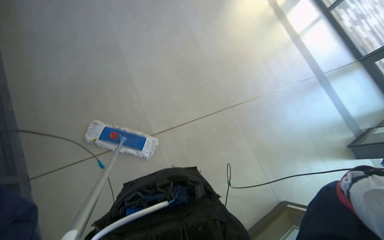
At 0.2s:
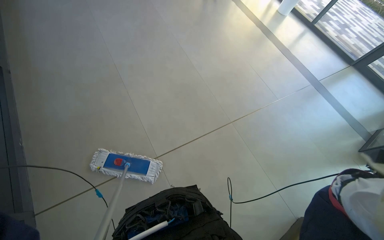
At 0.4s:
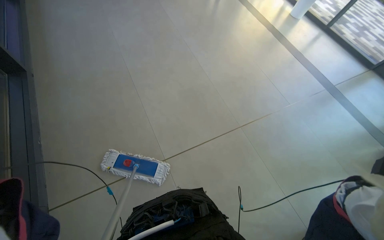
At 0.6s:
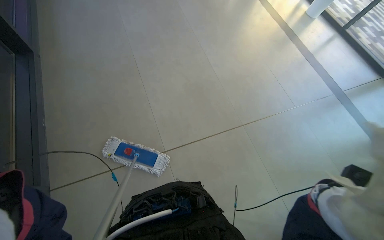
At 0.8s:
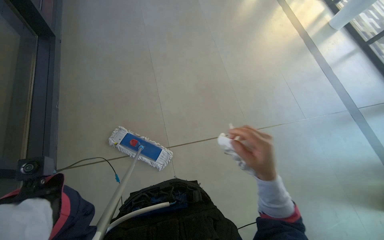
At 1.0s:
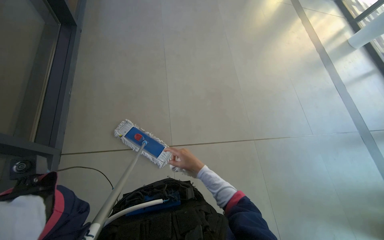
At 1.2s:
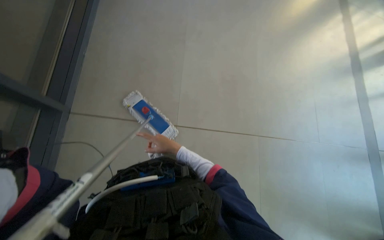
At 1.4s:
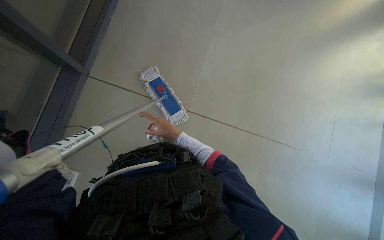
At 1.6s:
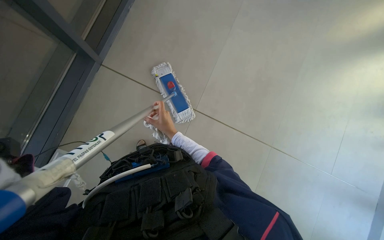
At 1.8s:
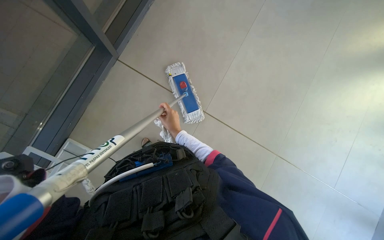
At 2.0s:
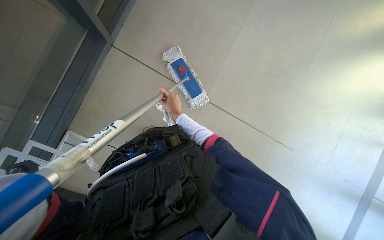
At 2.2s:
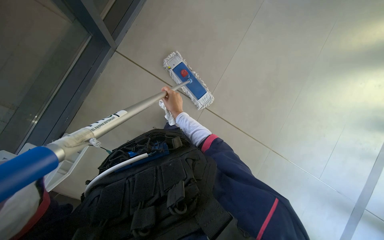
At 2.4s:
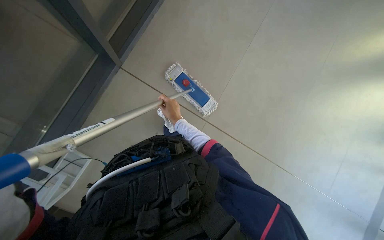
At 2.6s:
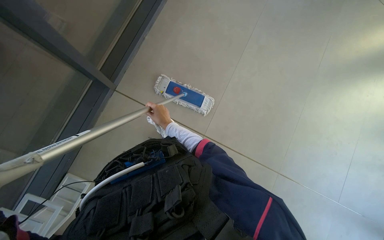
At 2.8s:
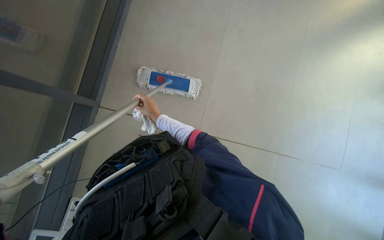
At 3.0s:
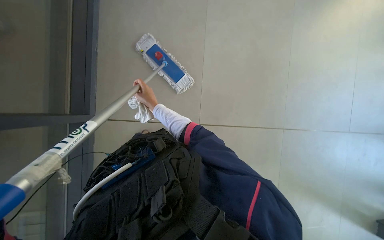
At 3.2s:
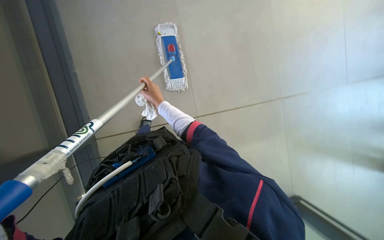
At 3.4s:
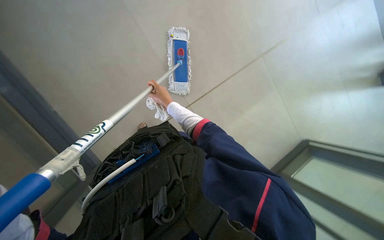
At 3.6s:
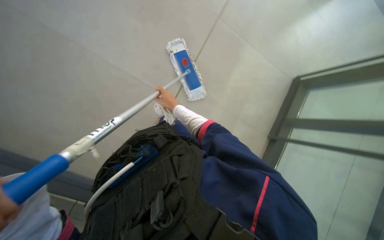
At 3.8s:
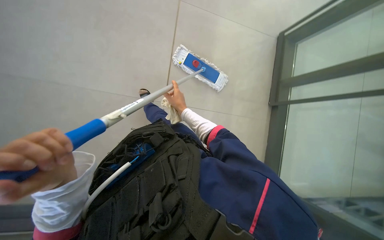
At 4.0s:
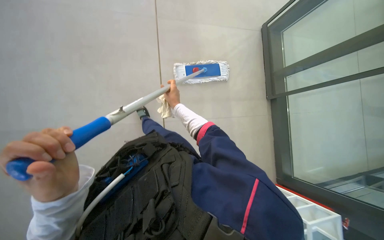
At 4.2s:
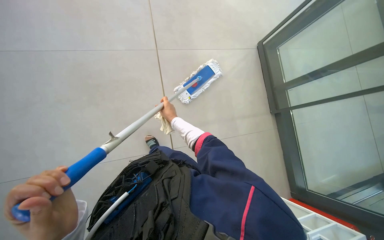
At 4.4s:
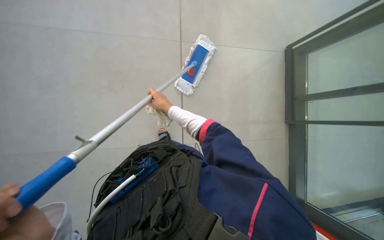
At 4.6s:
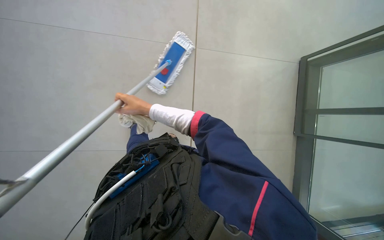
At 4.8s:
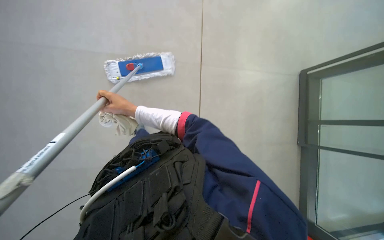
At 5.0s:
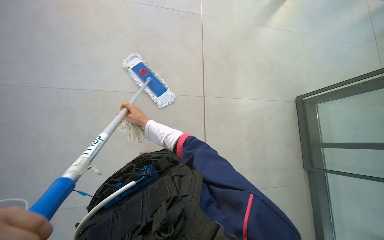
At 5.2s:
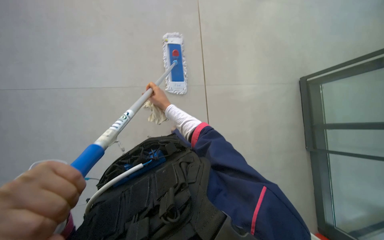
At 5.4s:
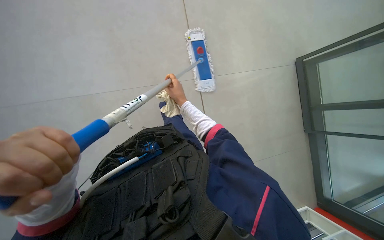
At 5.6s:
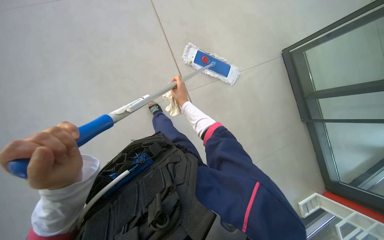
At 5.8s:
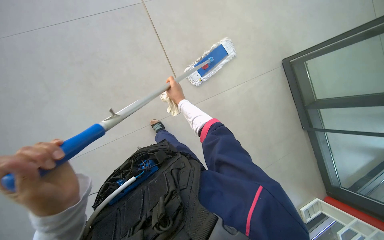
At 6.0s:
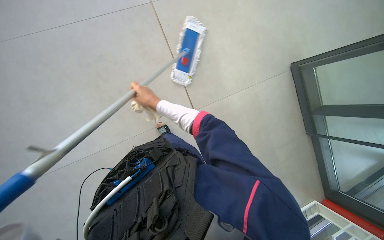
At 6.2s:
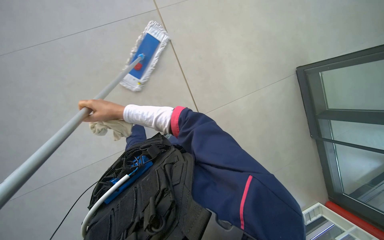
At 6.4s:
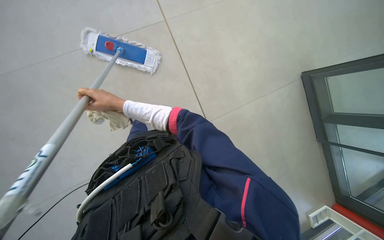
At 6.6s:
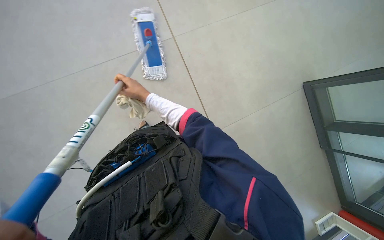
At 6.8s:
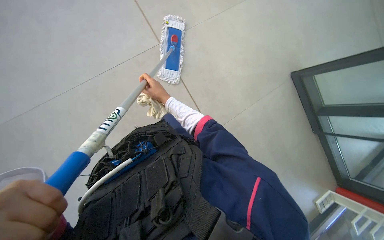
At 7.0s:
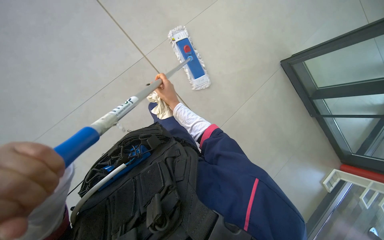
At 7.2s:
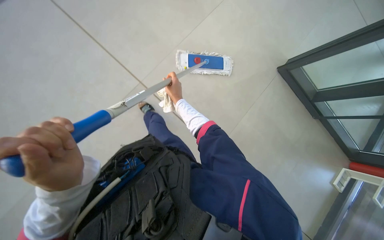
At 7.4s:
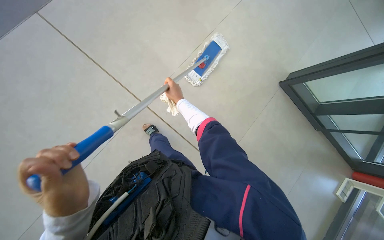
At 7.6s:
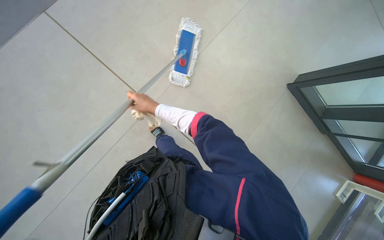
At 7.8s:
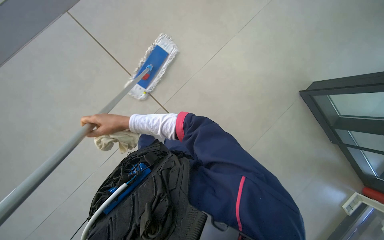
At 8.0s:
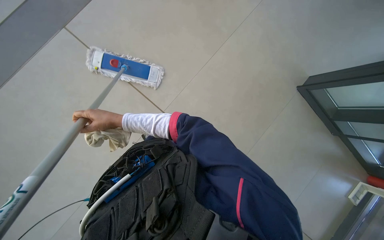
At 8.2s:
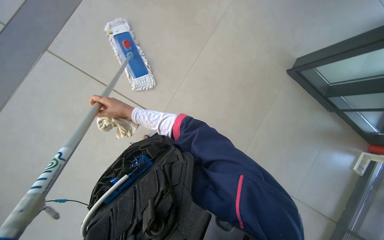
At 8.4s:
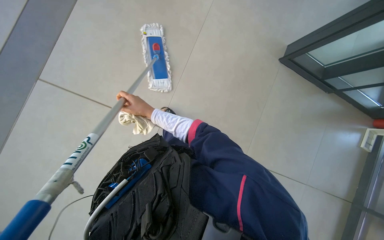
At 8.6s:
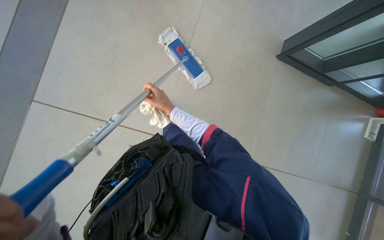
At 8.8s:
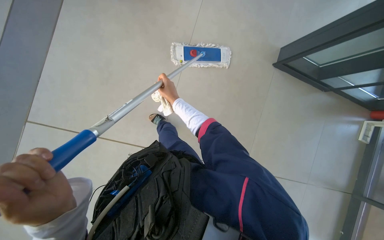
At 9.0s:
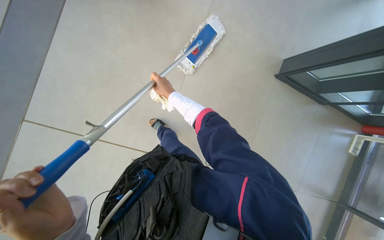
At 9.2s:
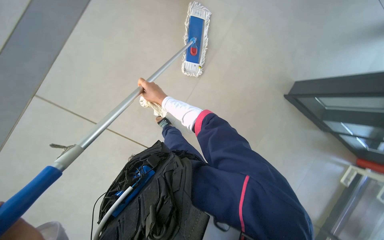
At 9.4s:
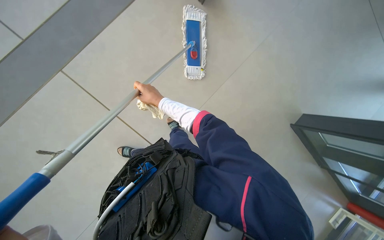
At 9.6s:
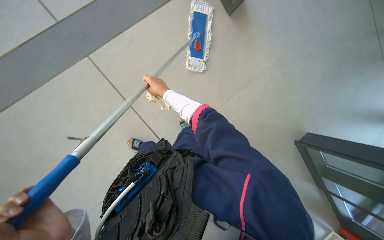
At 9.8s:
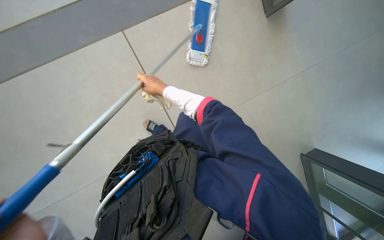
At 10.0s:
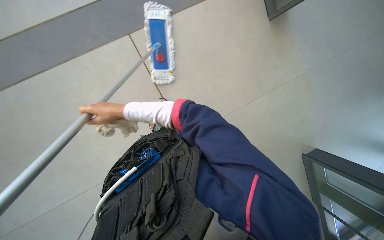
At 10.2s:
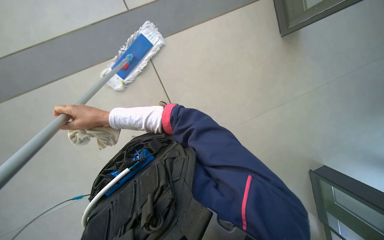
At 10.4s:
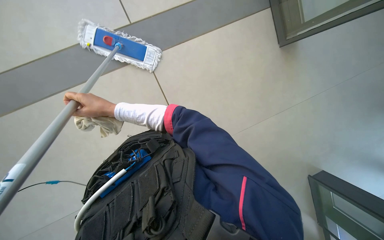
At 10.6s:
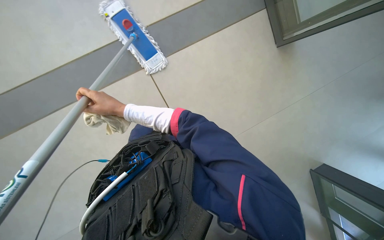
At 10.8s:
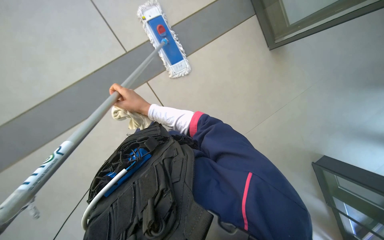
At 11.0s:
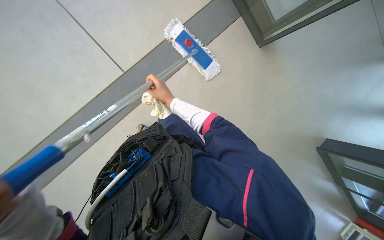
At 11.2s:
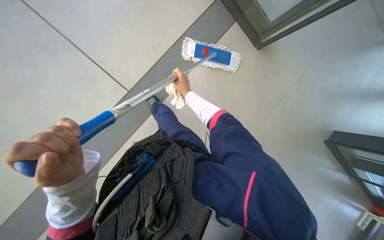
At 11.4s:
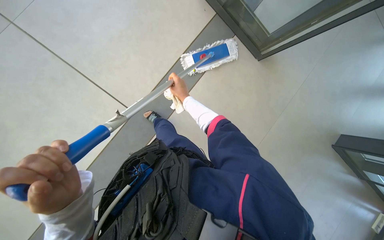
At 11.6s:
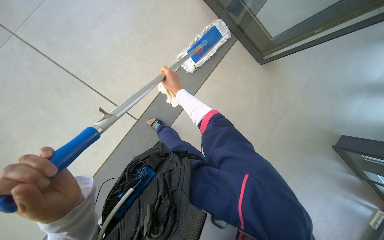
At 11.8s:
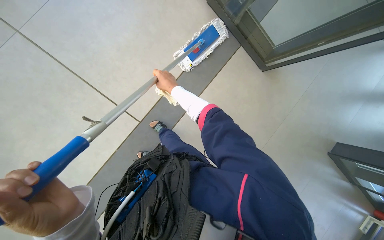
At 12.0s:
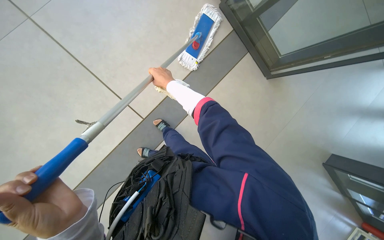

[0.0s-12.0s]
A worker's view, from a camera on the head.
Job: mopping floor.
The whole recording: Mopping tiled floor. The worker mops the tiled floor with a long-handled mop.
0.0s to 1.6s: The wearer looks approximately 45 degrees further to the left.
3.0s to 4.4s: The view pans to the left by approximately 15 degrees.
4.4s to 6.0s: Everything in view rotates roughly 35 degrees clockwise.
6.0s to 7.6s: The right hand swings left and right, approximately 20 cm each way, with 2 reversals.
10.4s to 12.0s: The right hand heads up the picture and to the right, covering roughly 20 cm.

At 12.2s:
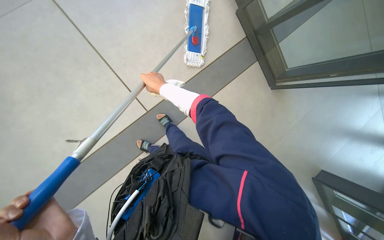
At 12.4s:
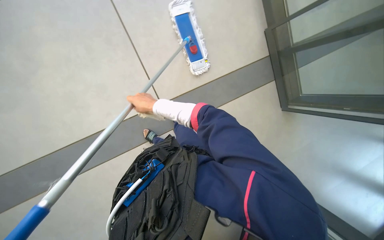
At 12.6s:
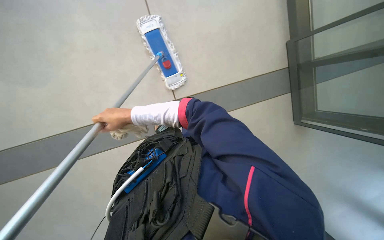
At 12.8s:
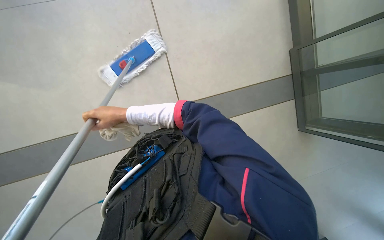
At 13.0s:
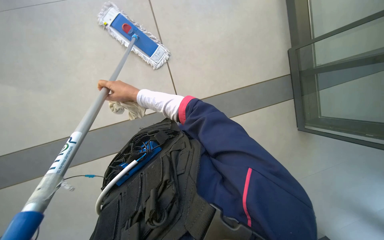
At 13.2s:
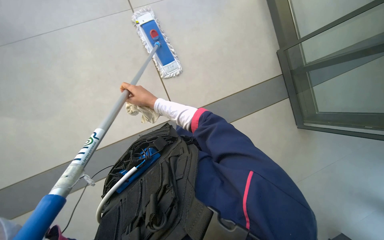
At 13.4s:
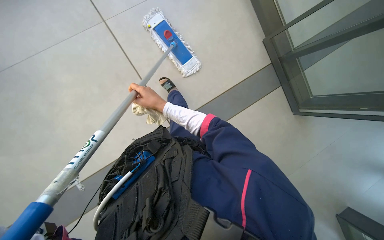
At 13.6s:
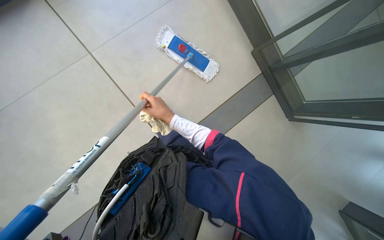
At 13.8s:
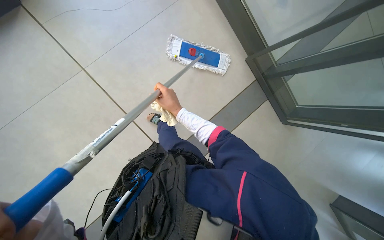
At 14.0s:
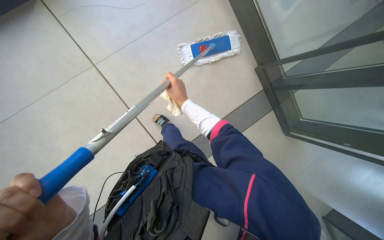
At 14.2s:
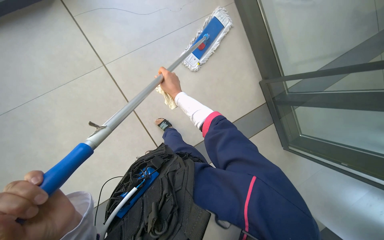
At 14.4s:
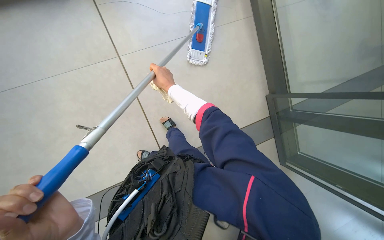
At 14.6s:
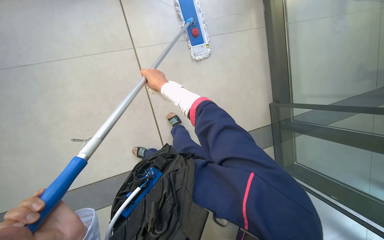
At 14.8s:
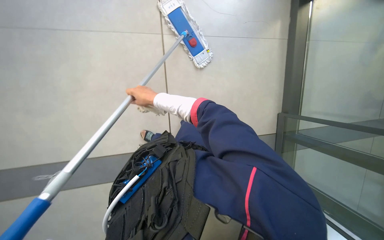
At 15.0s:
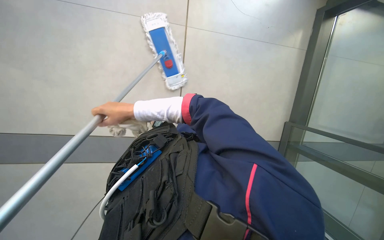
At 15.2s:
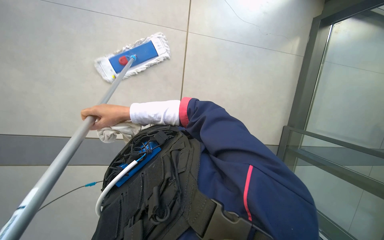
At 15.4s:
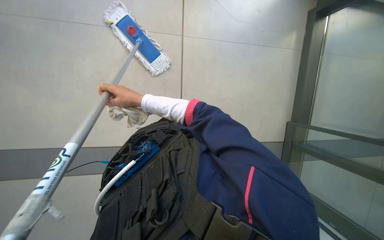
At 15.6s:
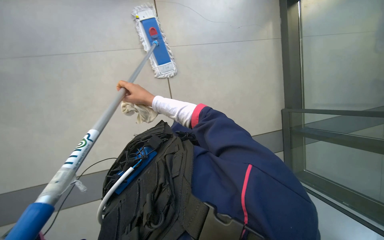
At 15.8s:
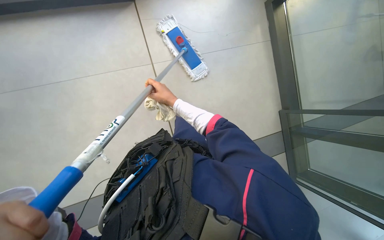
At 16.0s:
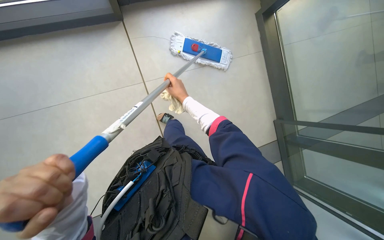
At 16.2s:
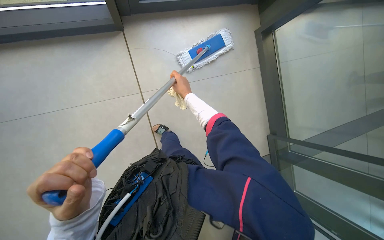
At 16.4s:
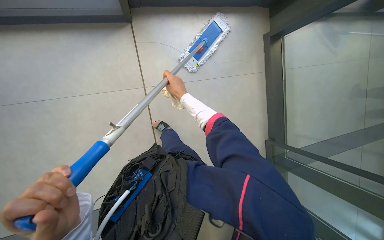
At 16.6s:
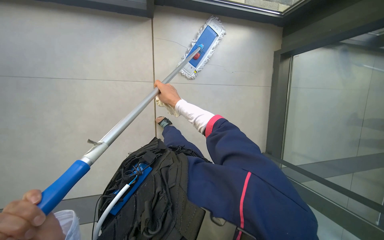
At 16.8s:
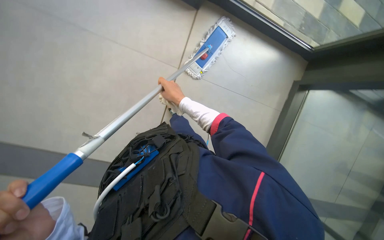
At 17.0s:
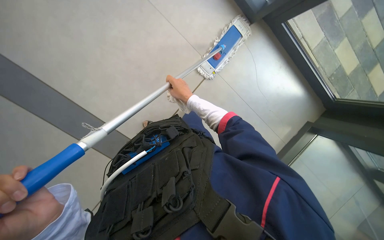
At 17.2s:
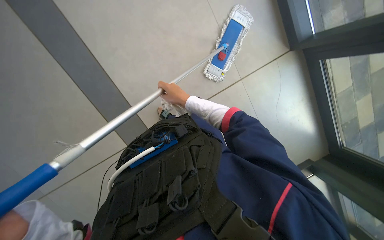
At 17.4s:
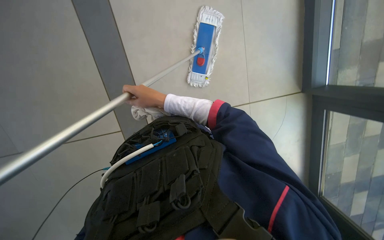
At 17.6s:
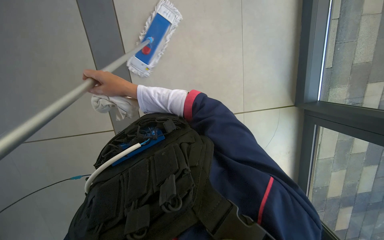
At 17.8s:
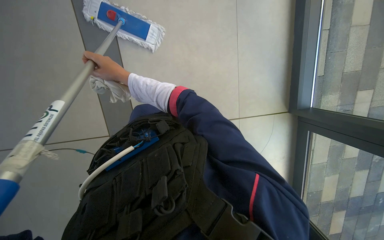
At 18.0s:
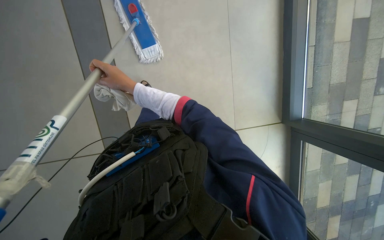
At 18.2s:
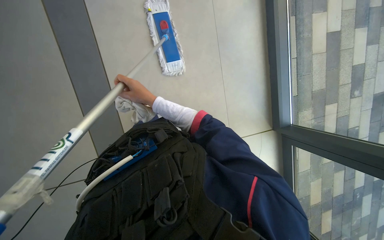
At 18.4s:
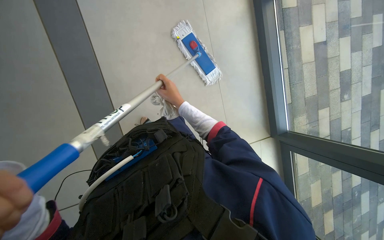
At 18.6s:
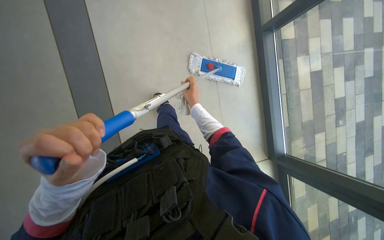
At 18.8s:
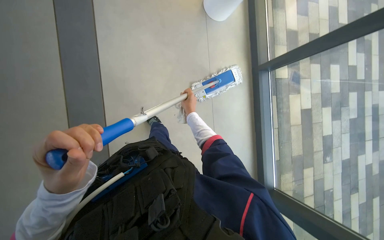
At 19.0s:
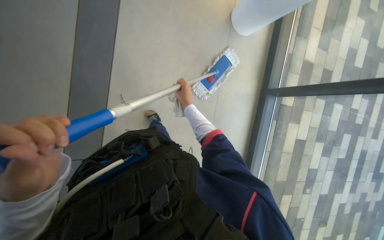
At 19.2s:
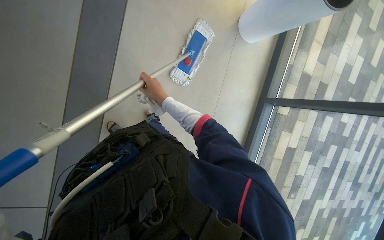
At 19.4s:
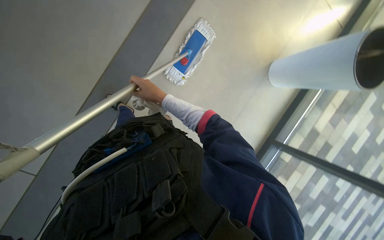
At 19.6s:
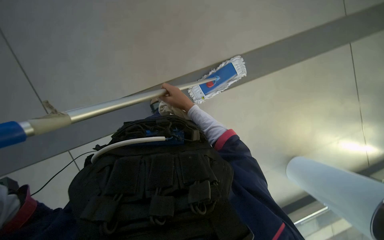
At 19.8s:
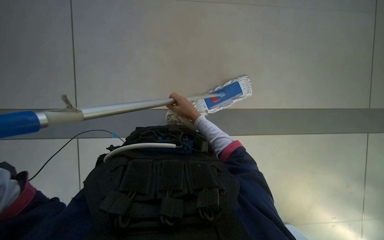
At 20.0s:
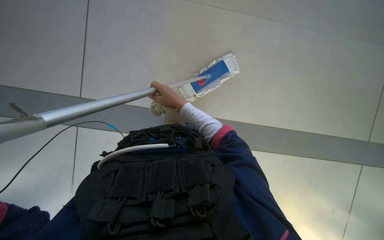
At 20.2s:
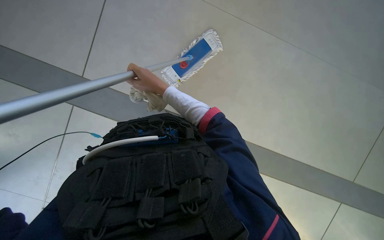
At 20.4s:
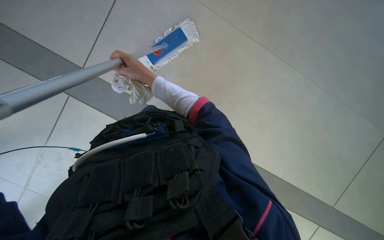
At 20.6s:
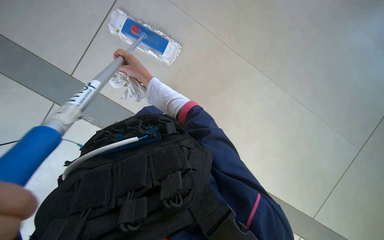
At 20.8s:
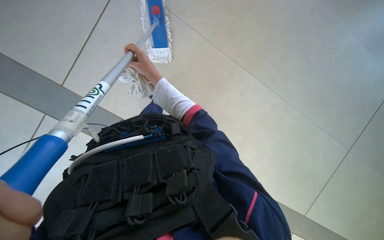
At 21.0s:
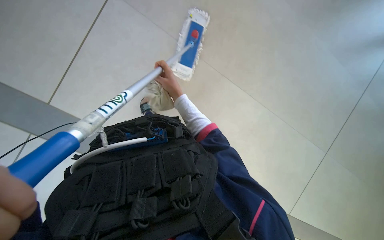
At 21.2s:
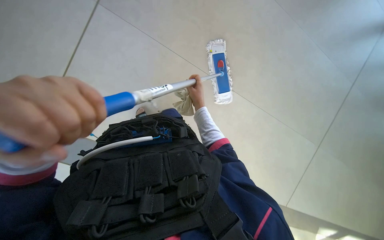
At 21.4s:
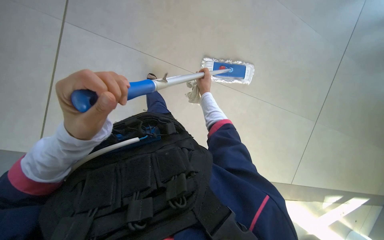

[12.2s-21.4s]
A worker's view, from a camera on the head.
Job: mopping floor.
The whole recording: Mopping tiled floor. The worker mops the tiled floor with a long-handled mop.
12.2s to 13.8s: The right hand travels down the picture by some 20 cm, and goes to the left and returns, about 30 cm each way.
13.8s to 15.2s: The scene turns some 30 degrees clockwise in the picture.
15.2s to 16.8s: The right hand moves to the right, approximately 20 cm.
18.4s to 19.8s: The camera travels approximately 50 cm. The view tips upward by about 20 degrees. The scene turns some 60 degrees clockwise in the picture.
19.8s to 21.4s: The wearer looks some 10 degrees further downward.
